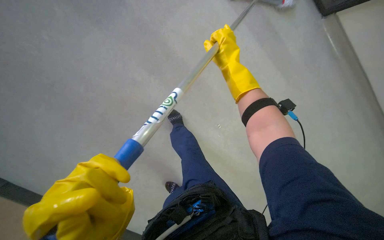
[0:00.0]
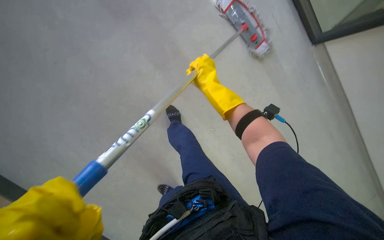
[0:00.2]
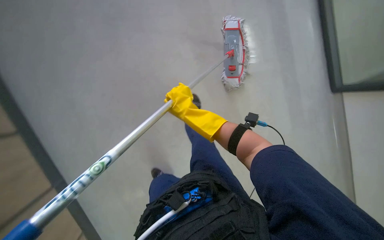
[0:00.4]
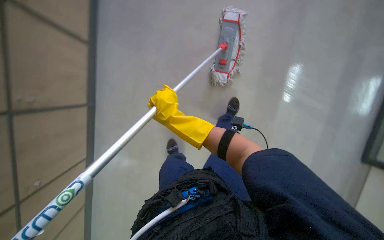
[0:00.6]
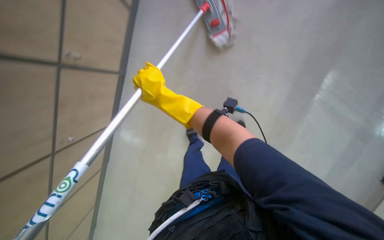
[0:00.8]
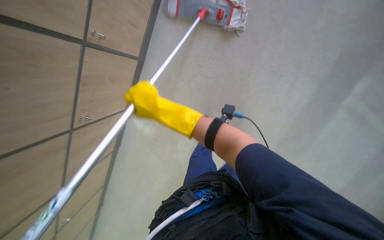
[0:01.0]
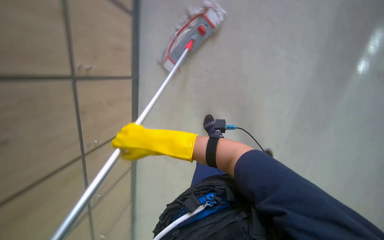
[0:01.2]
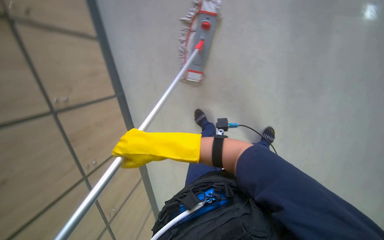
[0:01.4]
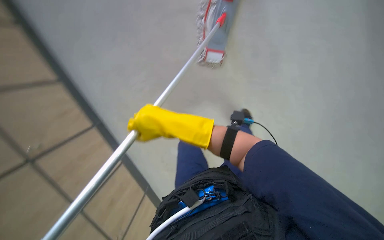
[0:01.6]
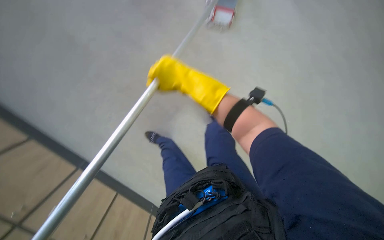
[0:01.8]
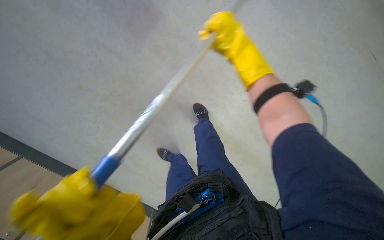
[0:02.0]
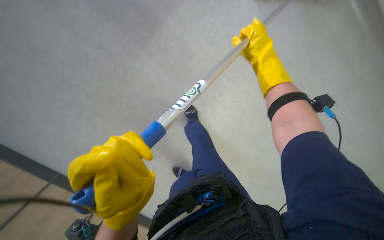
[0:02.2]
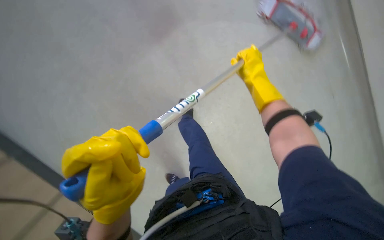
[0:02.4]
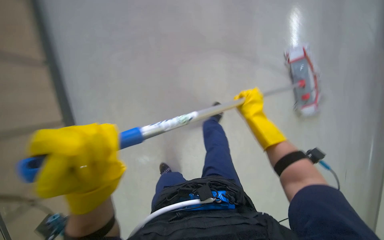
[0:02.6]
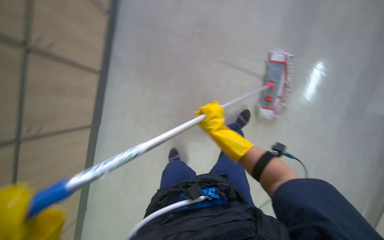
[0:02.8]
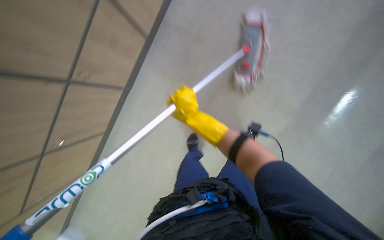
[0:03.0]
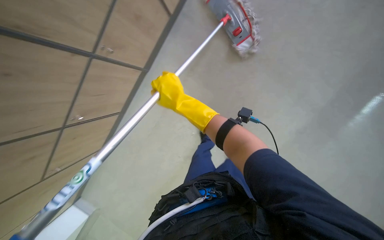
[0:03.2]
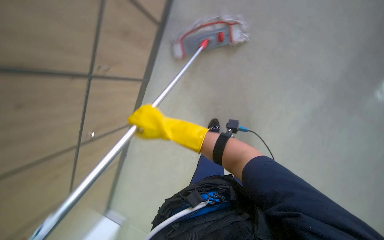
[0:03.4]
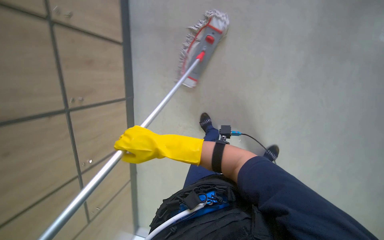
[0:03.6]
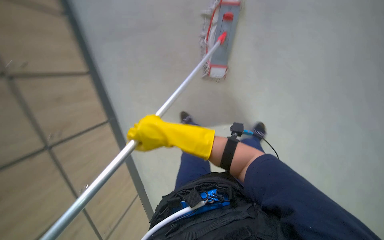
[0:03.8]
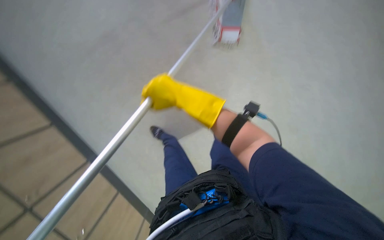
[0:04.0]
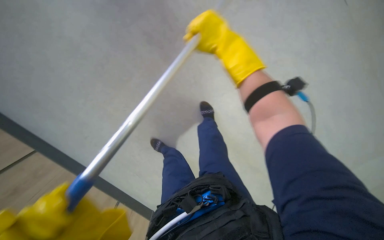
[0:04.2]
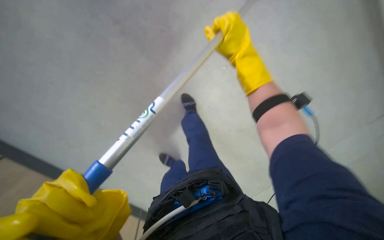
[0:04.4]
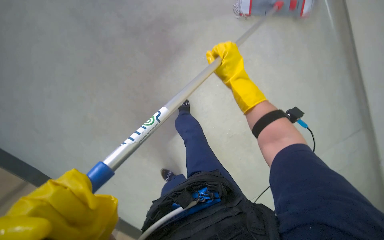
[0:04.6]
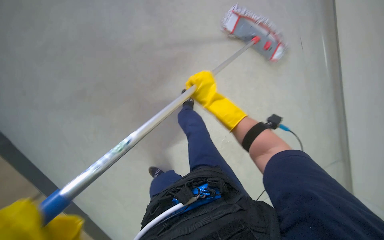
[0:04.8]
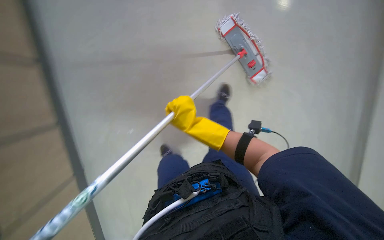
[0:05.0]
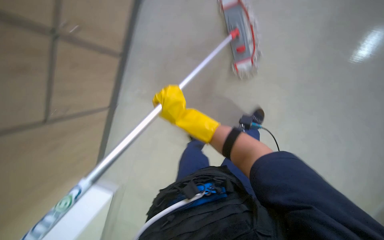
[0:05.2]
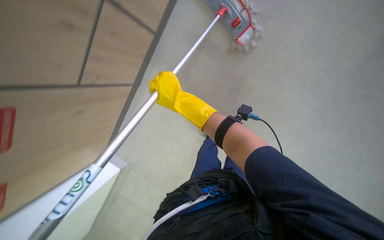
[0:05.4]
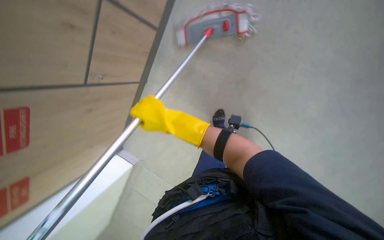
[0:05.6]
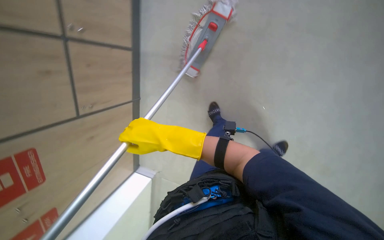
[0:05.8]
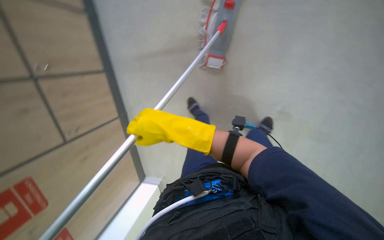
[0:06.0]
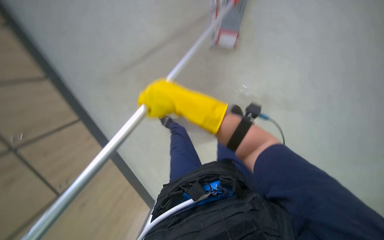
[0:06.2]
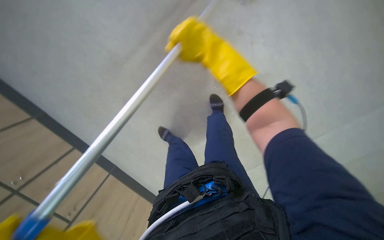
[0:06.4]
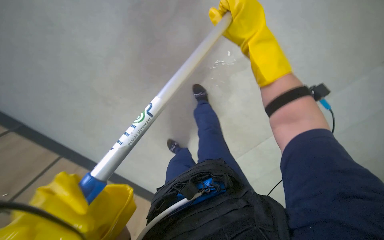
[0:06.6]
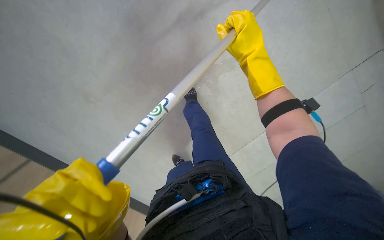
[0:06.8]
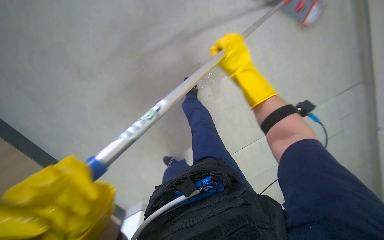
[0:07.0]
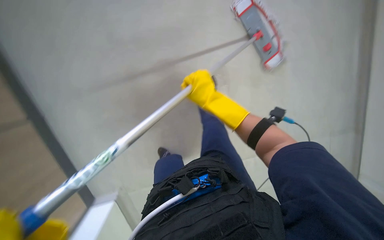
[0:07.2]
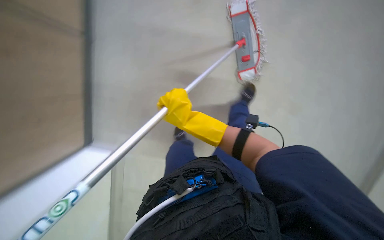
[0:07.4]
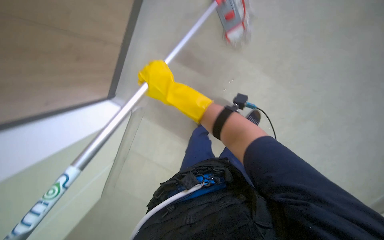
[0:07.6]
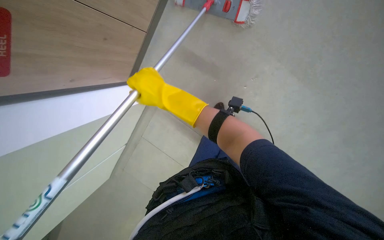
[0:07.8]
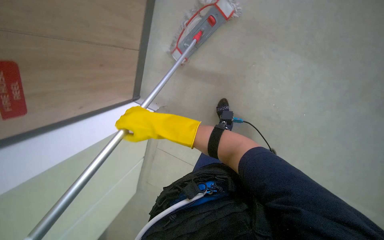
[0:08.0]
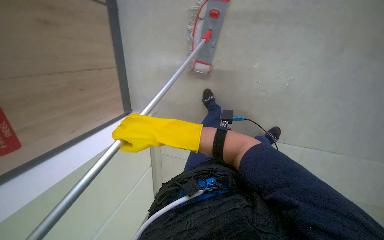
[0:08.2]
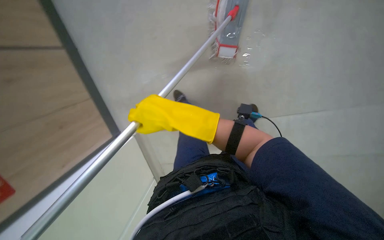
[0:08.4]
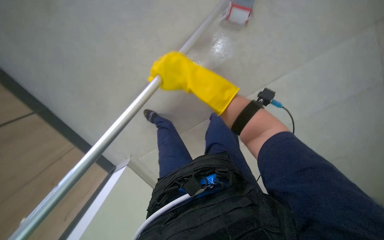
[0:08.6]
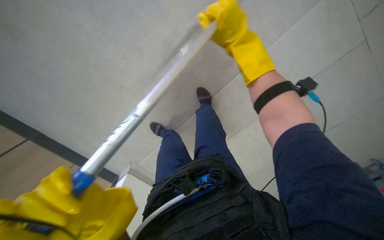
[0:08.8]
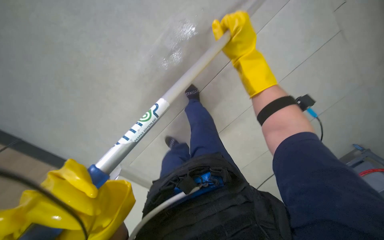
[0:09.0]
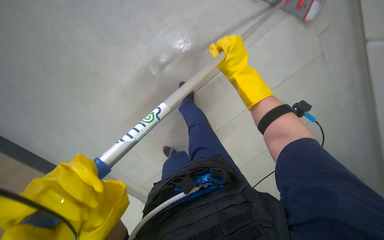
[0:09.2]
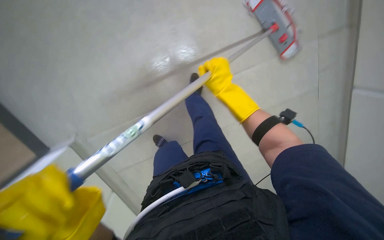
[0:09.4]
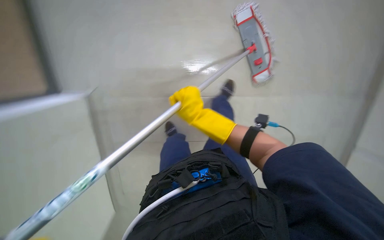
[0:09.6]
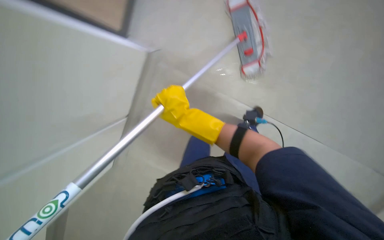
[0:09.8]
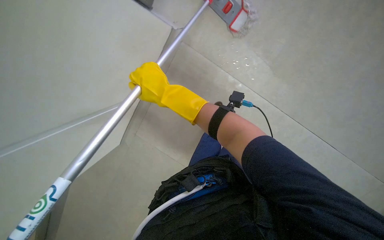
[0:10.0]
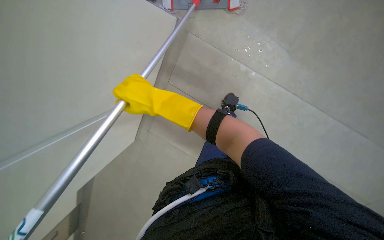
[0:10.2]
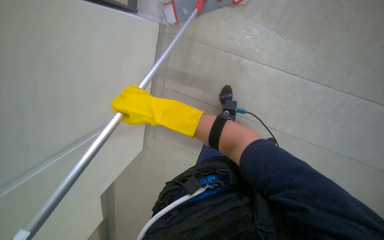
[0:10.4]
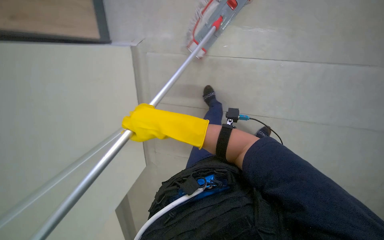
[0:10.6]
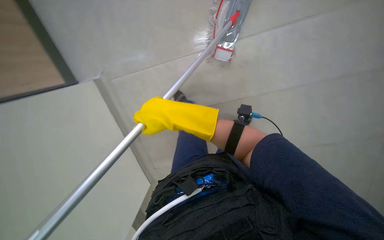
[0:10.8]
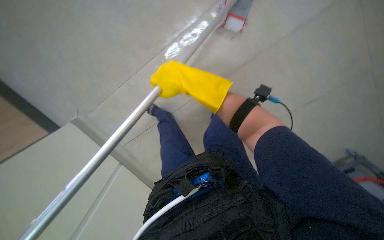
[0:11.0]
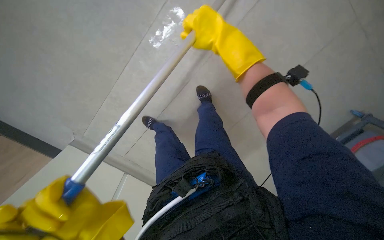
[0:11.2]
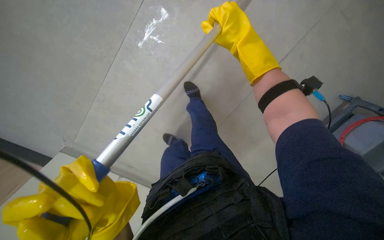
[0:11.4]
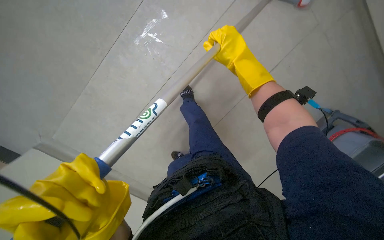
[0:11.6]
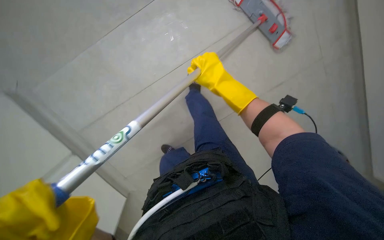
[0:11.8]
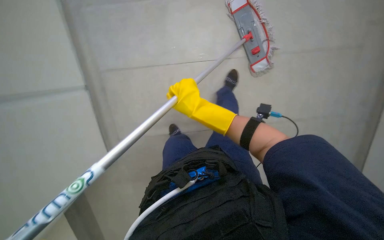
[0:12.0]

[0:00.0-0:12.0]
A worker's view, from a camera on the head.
Job: mopping floor.
The whole recording: Mopping floor. The worker mops the floor, periodically wringing the mop in a bucket.
0:00.0 to 0:01.6: The right hand goes about 20 cm to the left and down the picture.
0:01.6 to 0:03.0: The right hand travels to the right and back again, approximately 25 cm each way.
0:03.0 to 0:04.4: The camera sweeps to the left, by approximately 30 degrees.
0:04.4 to 0:06.0: The right hand goes about 20 cm to the left and down the picture.
0:06.0 to 0:07.6: The right hand reaches some 15 cm to the right, then returns.
0:09.0 to 0:10.4: The right hand moves to the left, approximately 20 cm.

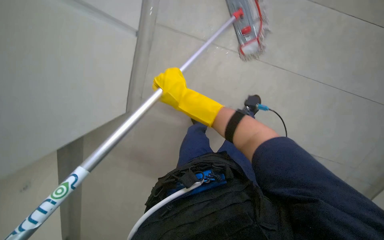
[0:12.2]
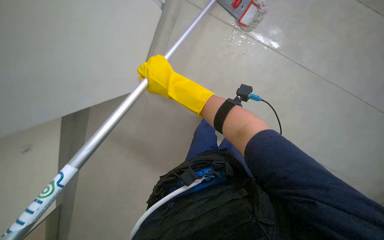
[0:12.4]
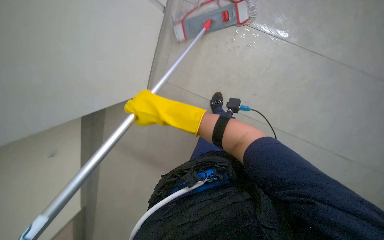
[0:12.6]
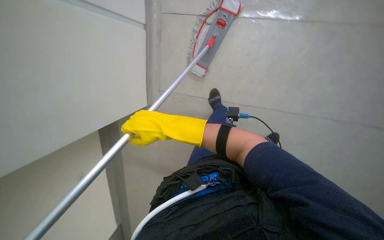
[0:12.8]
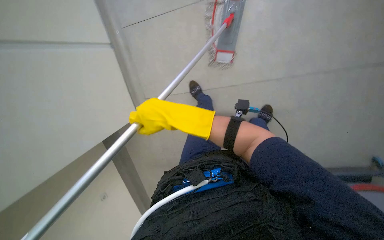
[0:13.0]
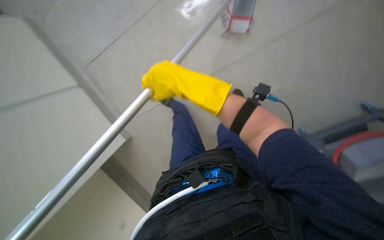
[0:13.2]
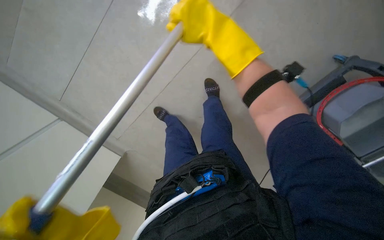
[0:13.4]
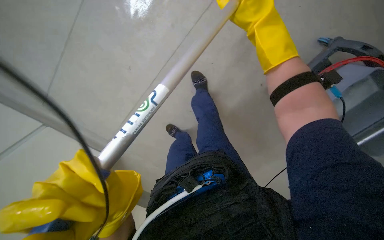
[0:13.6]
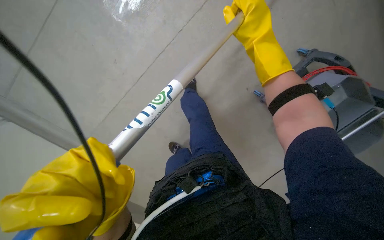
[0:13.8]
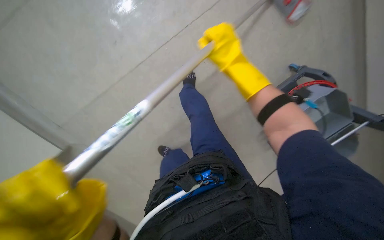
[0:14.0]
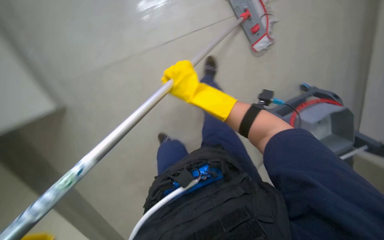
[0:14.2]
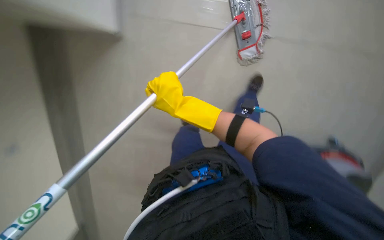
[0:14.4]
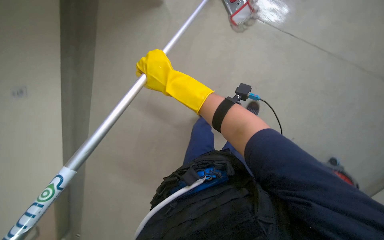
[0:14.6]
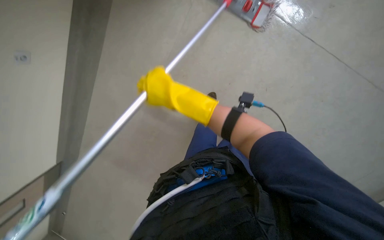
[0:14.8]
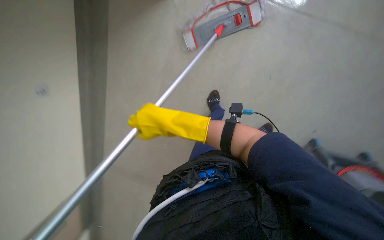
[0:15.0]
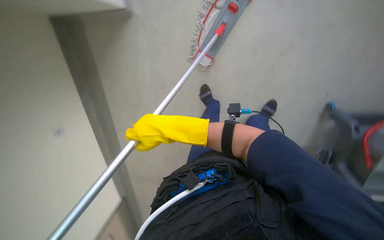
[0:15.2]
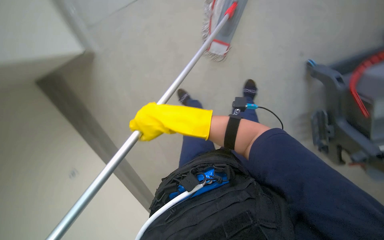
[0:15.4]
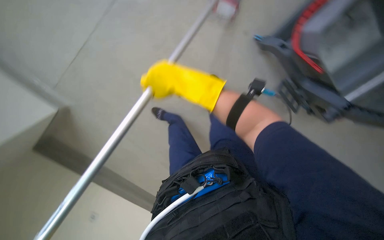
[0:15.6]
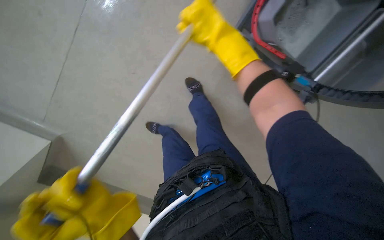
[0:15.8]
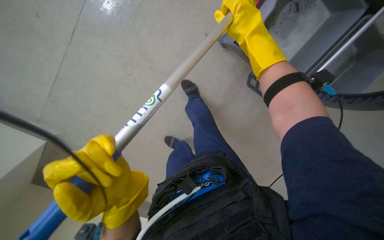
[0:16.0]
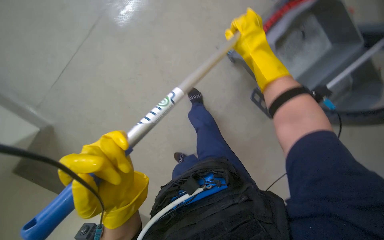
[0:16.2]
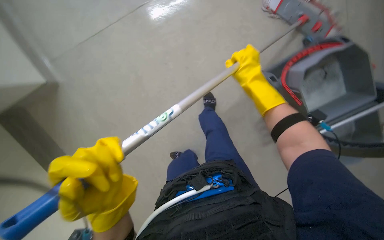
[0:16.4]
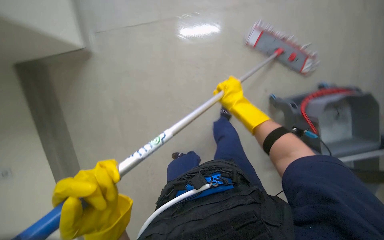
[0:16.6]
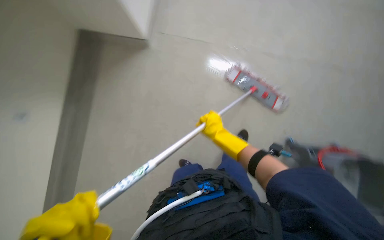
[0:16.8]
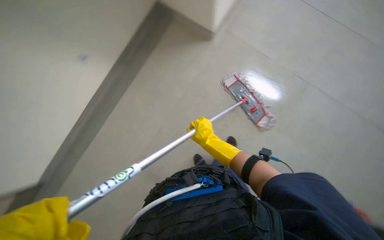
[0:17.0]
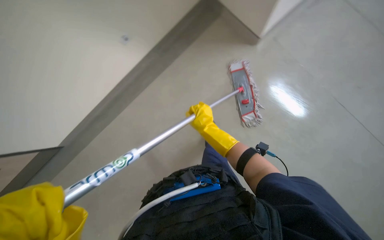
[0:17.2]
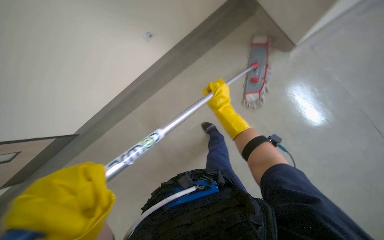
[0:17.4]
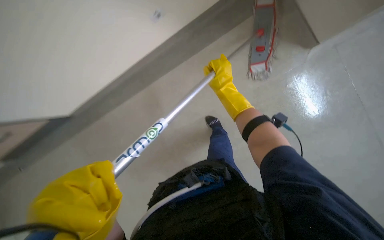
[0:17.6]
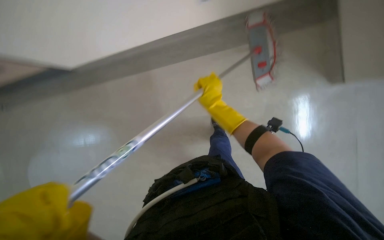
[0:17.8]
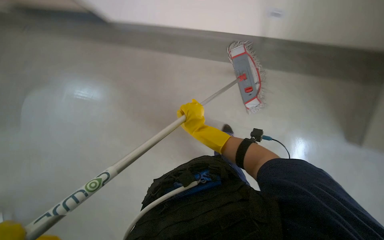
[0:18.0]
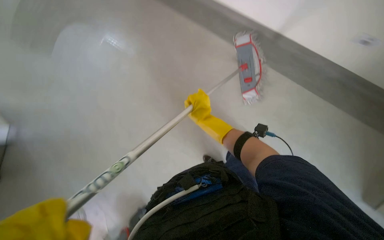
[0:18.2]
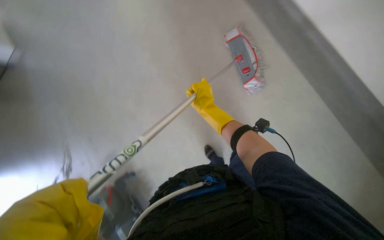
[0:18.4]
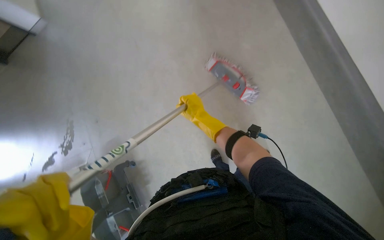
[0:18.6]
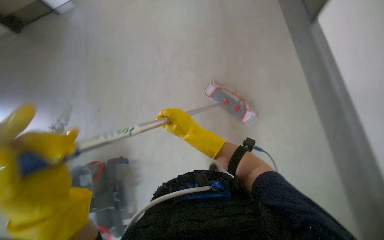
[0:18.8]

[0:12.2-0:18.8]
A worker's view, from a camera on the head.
Job: mopping floor.
The whole recording: Mopping floor. The worker mops the floor, periodically wringing the mop in a bucket.
0:12.2 to 0:13.8: The camera pitches downward, by roughly 15 degrees. Everything in view rotates roughly 25 degrees counterclockwise. The right hand travels to the right by about 25 cm.
0:13.8 to 0:15.4: The right hand travels to the left, down the picture and farther from the camera by approximately 25 cm.
0:15.4 to 0:17.2: The camera pitches upward, by roughly 20 degrees. The right hand travels to the right by roughly 15 cm, and travels up the picture and back again, about 15 cm each way.
